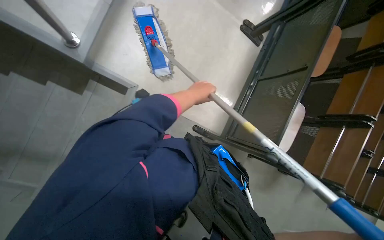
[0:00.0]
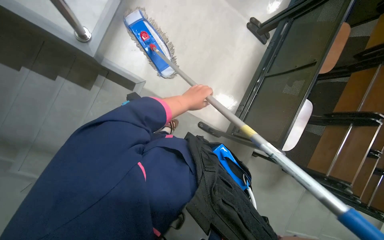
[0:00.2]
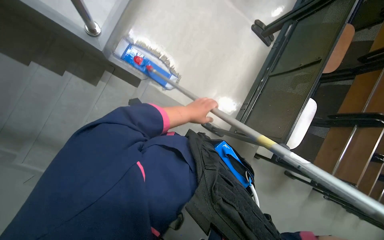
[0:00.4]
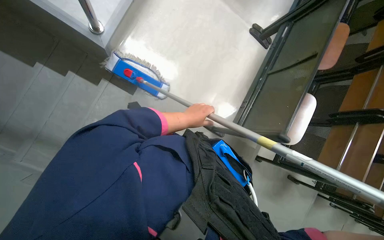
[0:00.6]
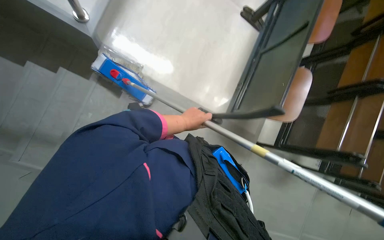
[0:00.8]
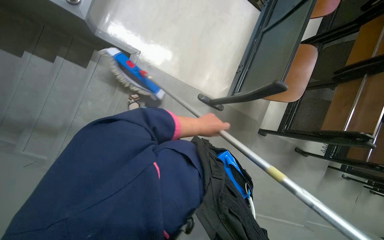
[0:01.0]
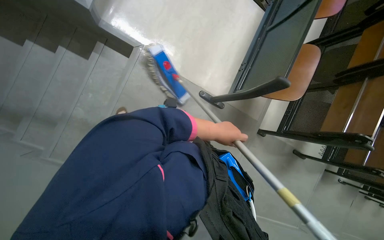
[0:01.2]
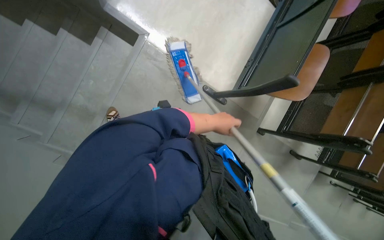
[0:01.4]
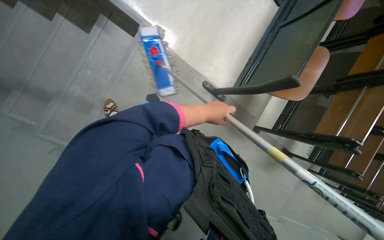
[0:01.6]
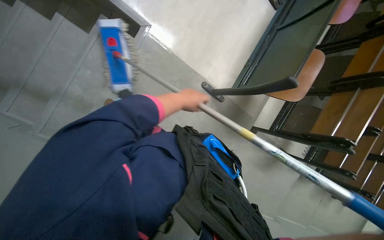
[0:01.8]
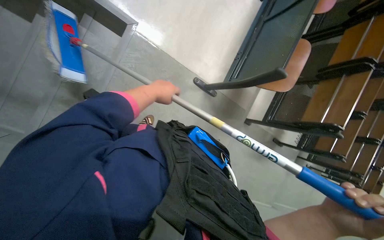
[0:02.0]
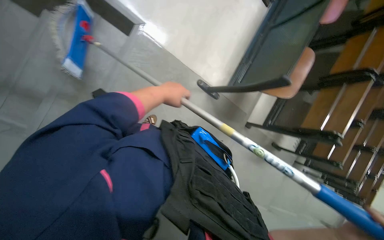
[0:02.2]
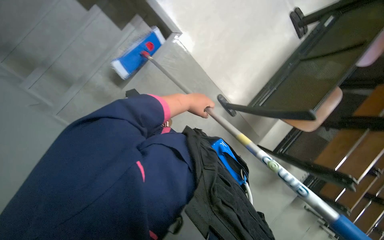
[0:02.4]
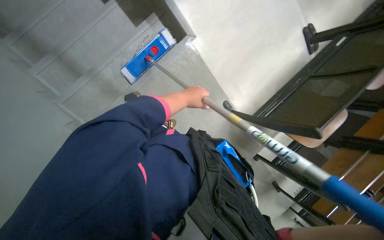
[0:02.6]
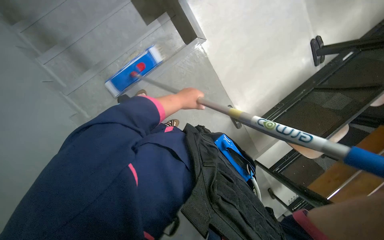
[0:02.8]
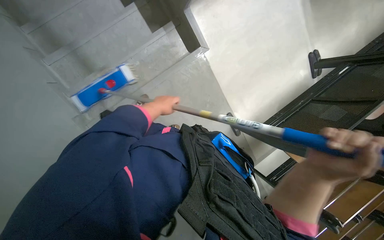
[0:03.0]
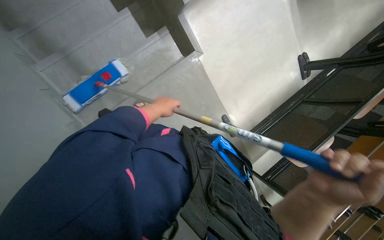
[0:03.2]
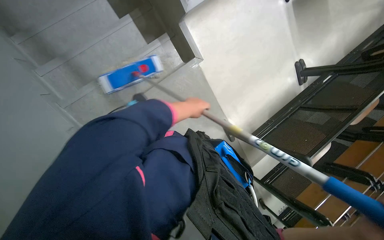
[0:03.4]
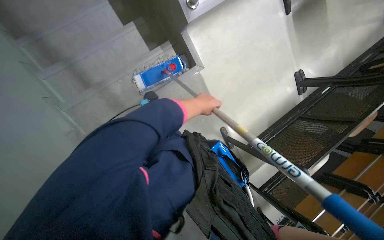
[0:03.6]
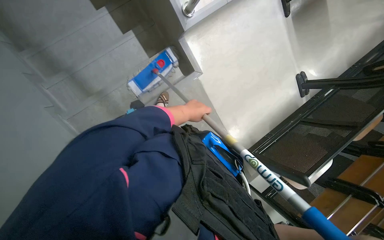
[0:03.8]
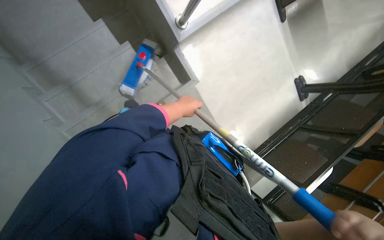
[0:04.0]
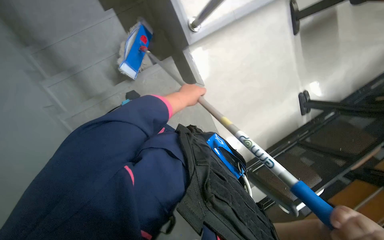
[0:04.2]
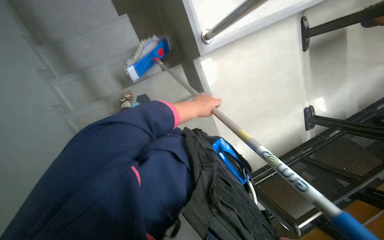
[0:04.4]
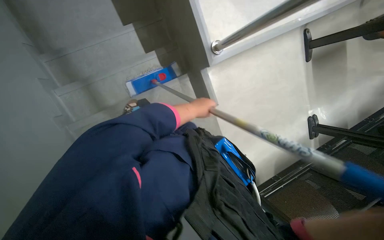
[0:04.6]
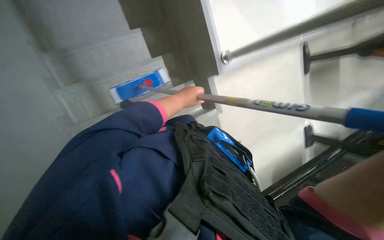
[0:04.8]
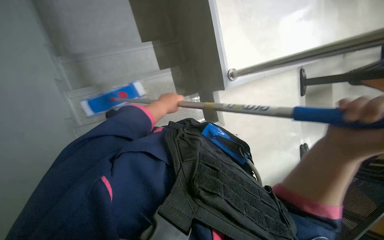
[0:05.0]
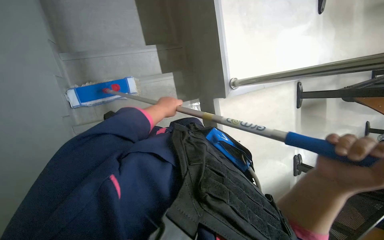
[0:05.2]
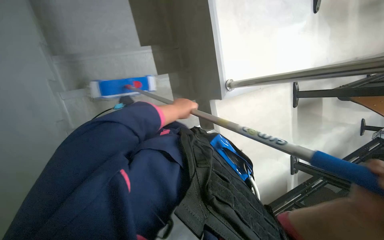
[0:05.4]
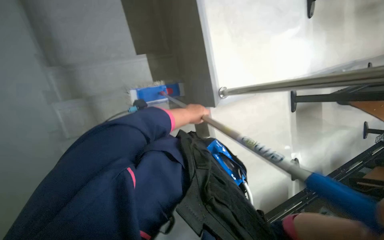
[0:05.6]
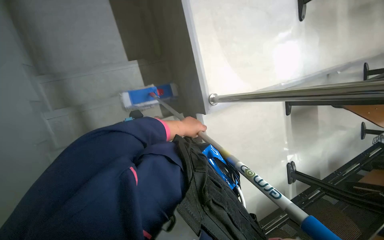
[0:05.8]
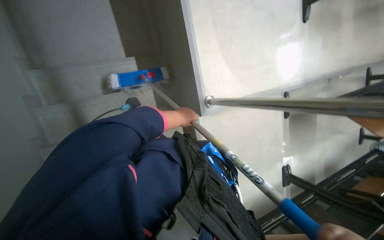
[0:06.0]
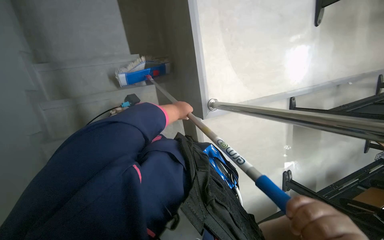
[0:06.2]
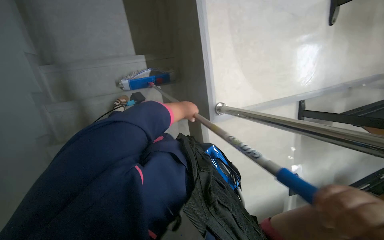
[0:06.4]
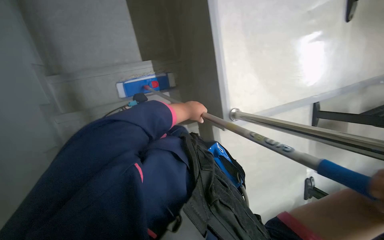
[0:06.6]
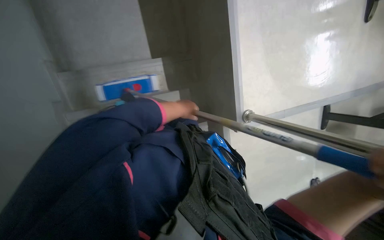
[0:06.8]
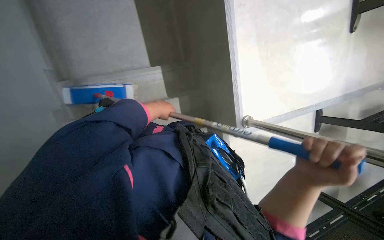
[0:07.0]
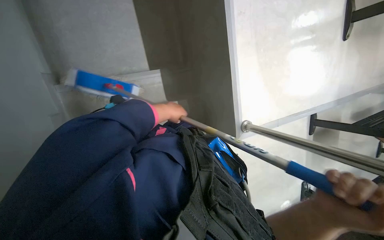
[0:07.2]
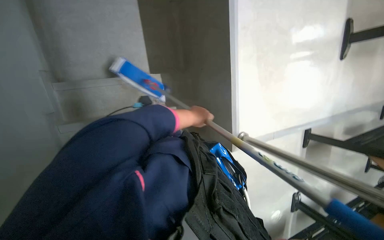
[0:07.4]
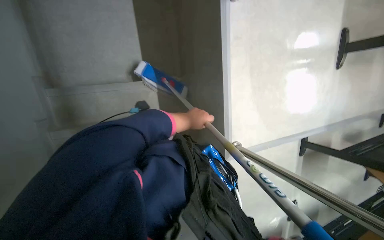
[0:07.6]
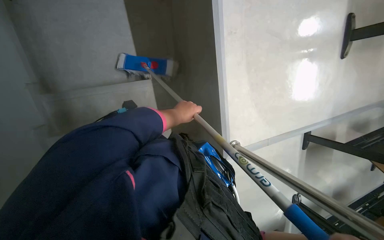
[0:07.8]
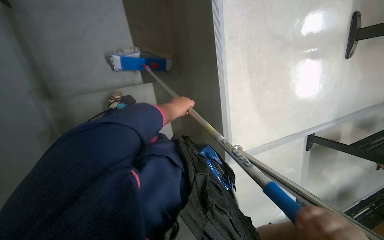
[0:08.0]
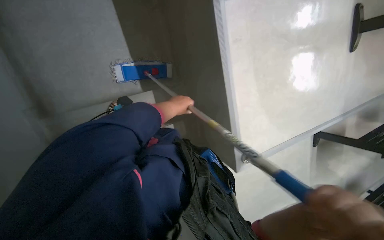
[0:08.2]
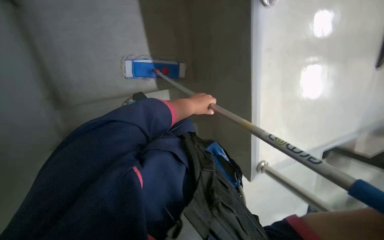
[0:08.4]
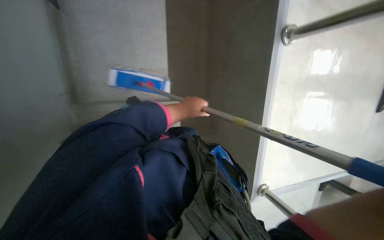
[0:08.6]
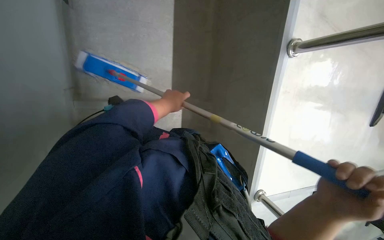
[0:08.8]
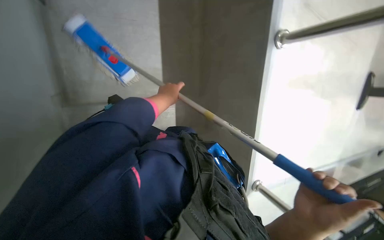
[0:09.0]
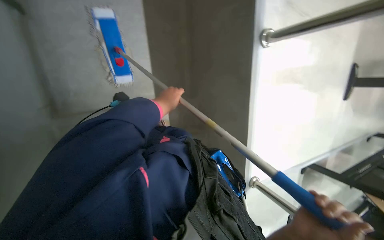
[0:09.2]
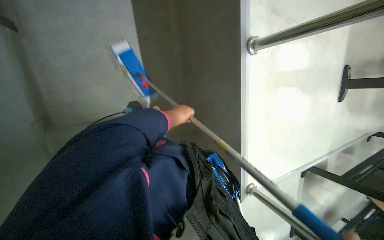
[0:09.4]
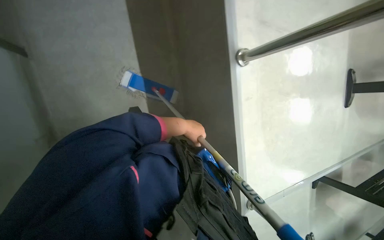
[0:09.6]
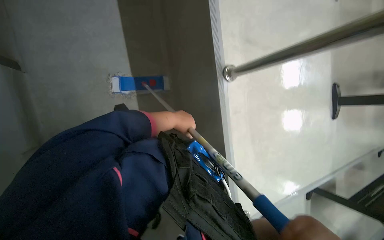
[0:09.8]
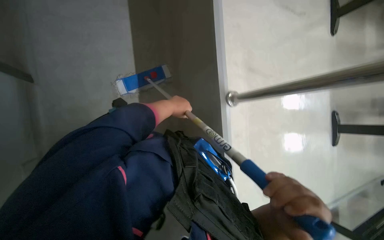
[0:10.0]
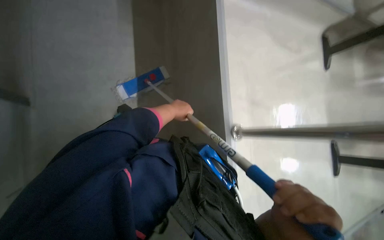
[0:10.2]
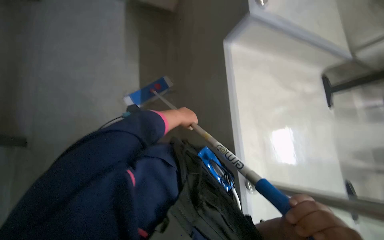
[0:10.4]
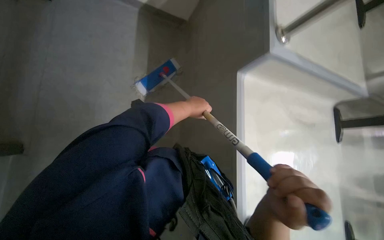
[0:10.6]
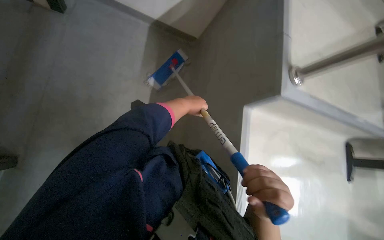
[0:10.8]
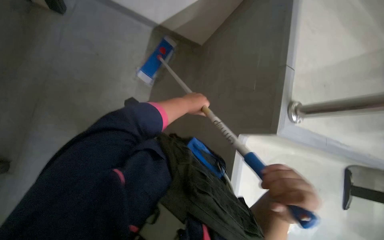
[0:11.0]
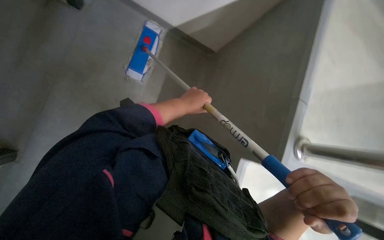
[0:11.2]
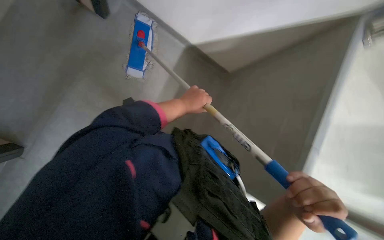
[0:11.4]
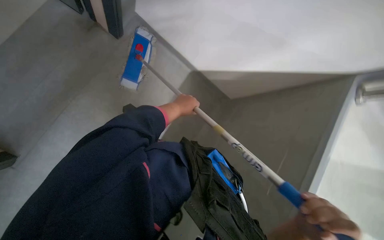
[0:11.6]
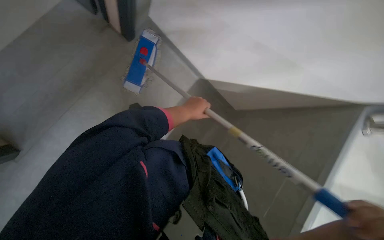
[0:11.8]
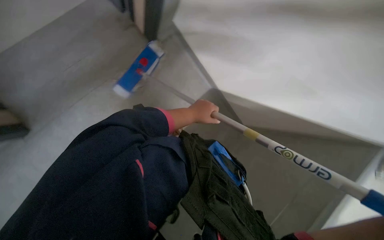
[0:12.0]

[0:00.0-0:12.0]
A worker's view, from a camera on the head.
Job: mopping floor.
The whole recording: Mopping stairs. The worker mops the stairs using a long-handled mop.
1.6 to 3.0 s: The left hand shifts approximately 35 cm to the left.
3.0 to 4.4 s: The left hand goes roughly 10 cm to the right.
7.6 to 9.0 s: The left hand is displaced to the left and up the picture by roughly 20 cm.

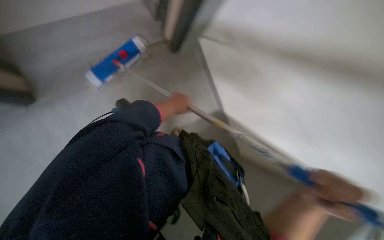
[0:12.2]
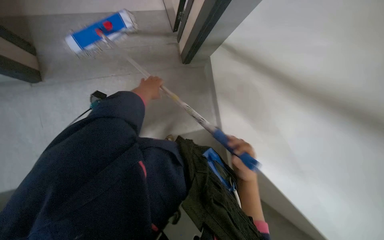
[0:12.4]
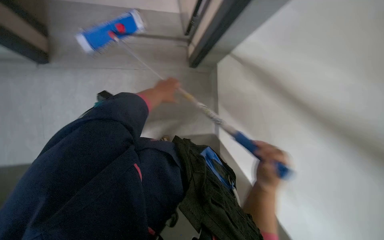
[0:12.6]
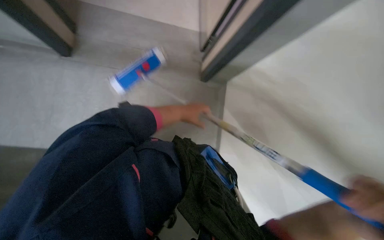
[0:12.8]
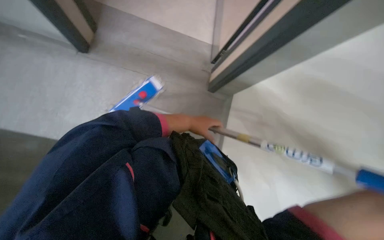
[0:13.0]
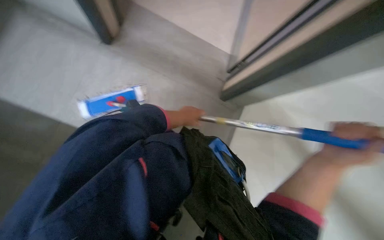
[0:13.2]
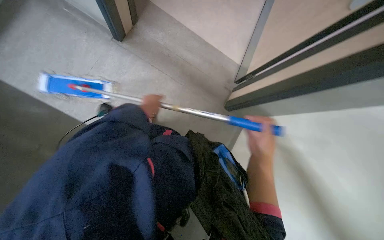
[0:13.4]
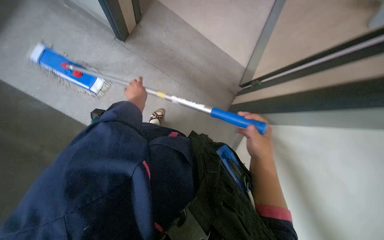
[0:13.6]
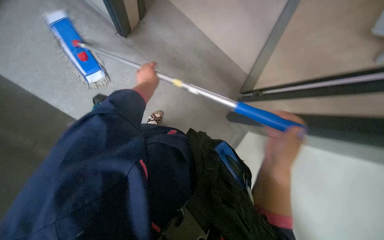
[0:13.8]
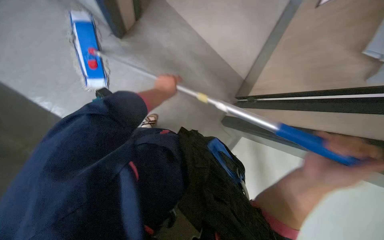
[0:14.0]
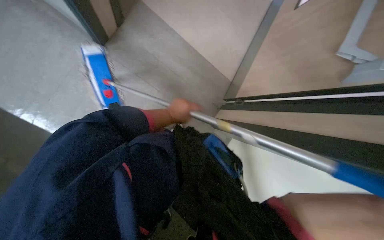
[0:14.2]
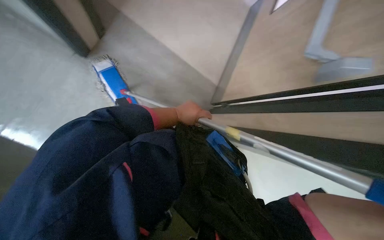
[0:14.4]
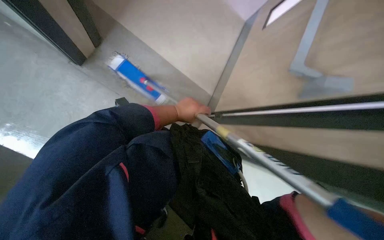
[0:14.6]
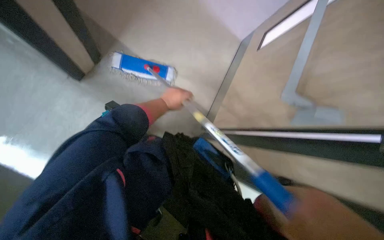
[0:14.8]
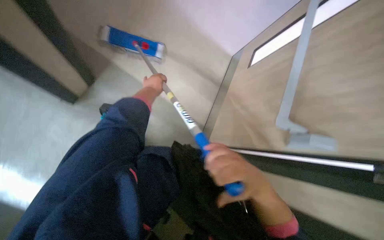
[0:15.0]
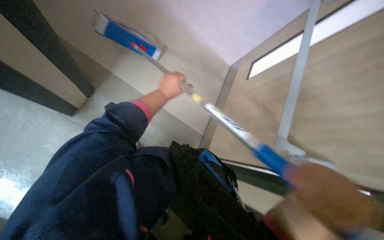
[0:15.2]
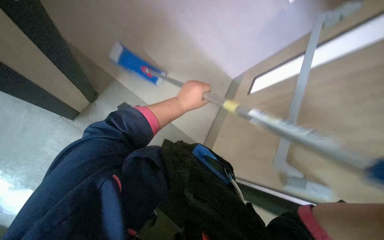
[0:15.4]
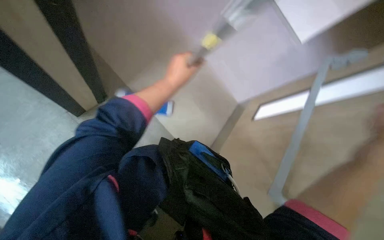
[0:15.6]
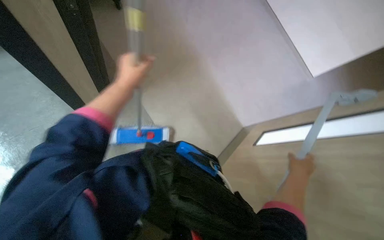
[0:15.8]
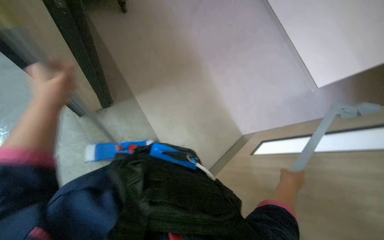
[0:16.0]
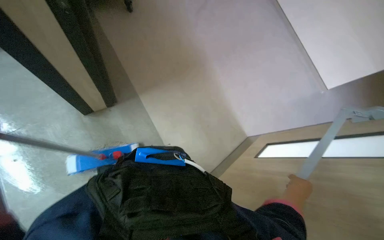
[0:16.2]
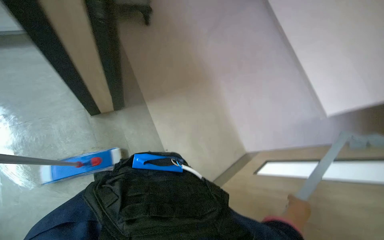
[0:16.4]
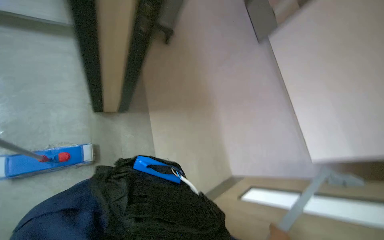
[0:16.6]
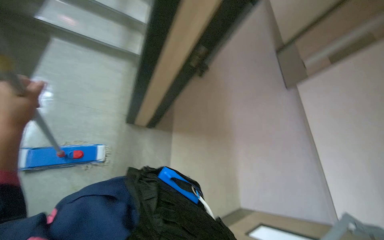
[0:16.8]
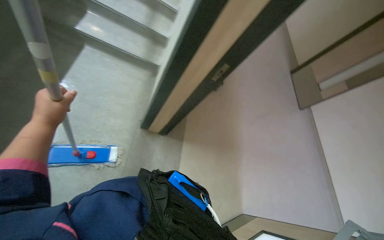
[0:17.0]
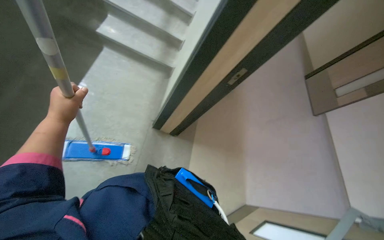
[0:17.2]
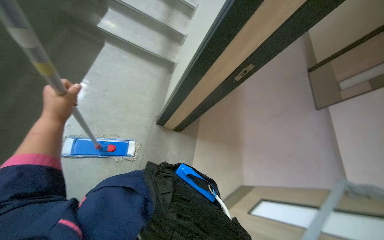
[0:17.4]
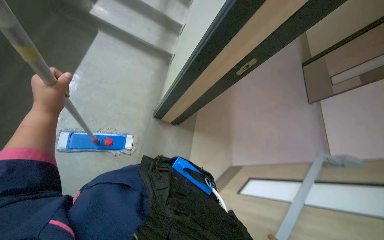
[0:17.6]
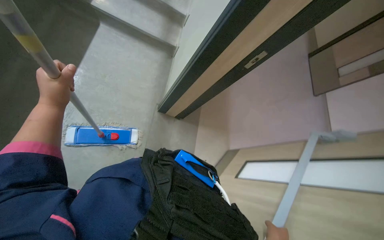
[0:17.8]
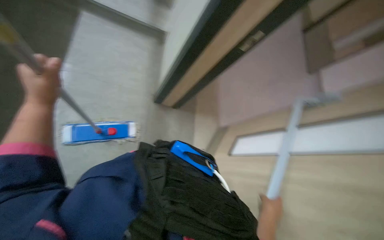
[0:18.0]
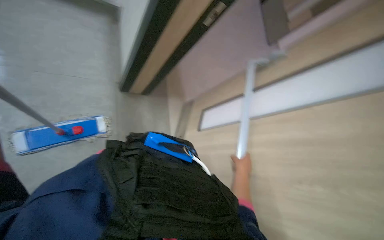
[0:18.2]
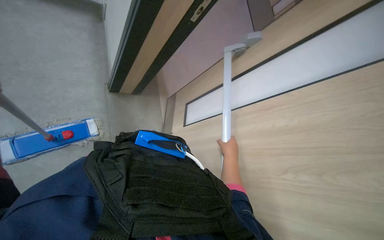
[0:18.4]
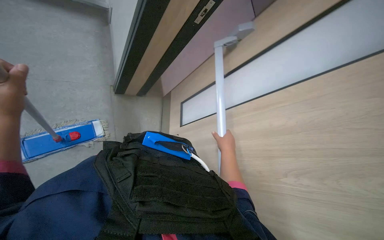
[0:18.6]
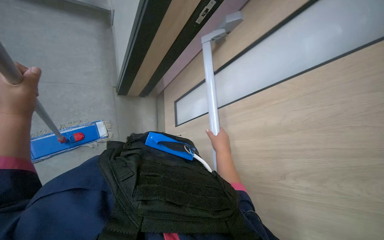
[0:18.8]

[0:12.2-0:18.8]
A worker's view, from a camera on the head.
Job: mopping floor.
The whole recording: Mopping stairs. The worker mops the stairs using a long-handled mop.
12.2 to 13.8 s: The scene turns some 50 degrees clockwise in the picture.
13.8 to 15.4 s: The left hand swings left and right, roughly 15 cm each way, with 2 reversals.
15.4 to 17.2 s: The wearer's head swings about 60 degrees to the left. The view tilts approximately 40 degrees upward.
17.2 to 18.8 s: The camera pitches downward, by about 20 degrees.

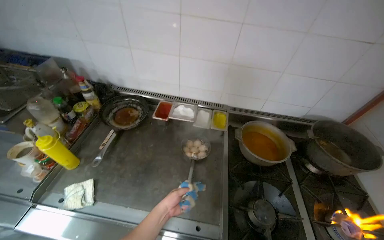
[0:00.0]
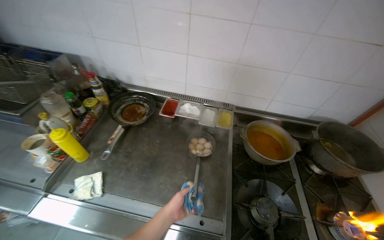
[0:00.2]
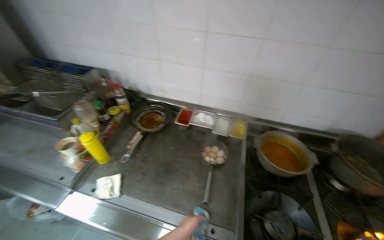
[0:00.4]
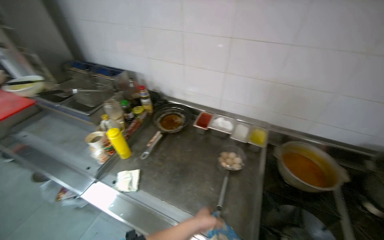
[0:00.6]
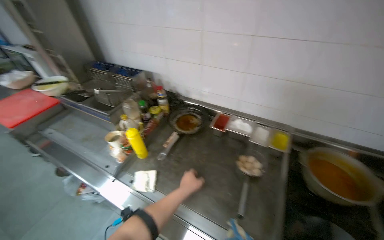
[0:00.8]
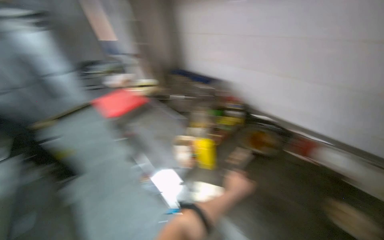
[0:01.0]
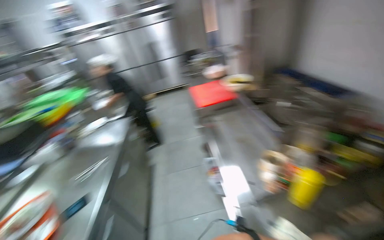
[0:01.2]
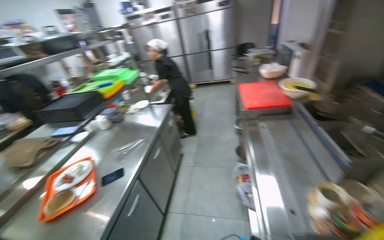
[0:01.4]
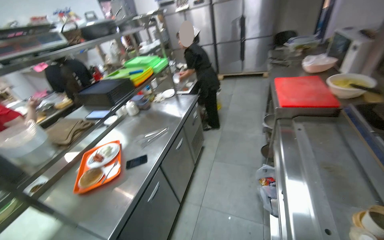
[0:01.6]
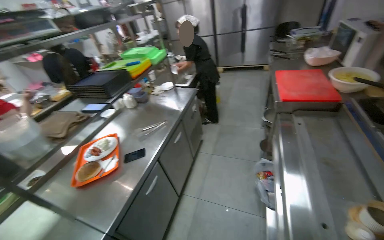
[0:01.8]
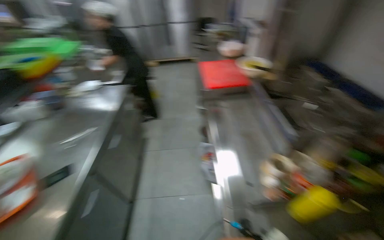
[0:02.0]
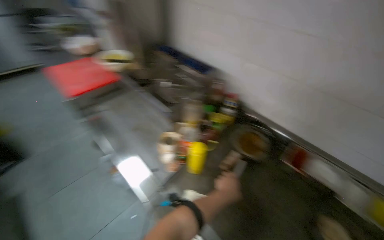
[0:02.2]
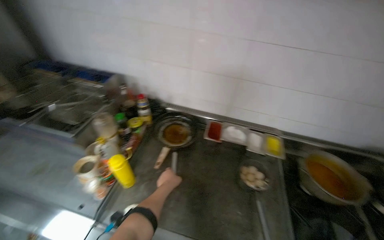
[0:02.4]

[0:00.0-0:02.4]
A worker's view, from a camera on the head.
Job: preparing food.
The whole recording: Preparing a Frying Pan. The worker places a frying pan on the stove and pours oil into it.
0.0 to 1.2 s: The head rotates about 75 degrees to the left.
1.2 to 2.4 s: The head rotates roughly 70 degrees to the right. The view tilts roughly 15 degrees downward.
